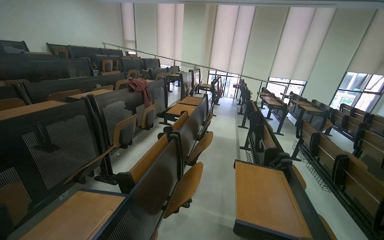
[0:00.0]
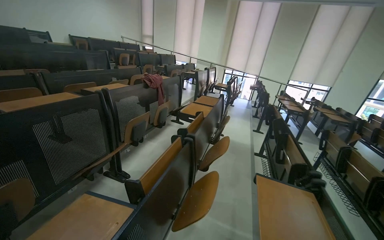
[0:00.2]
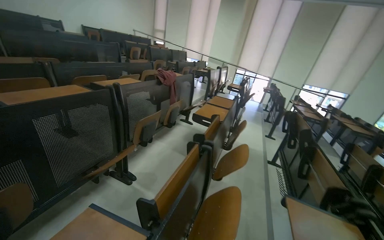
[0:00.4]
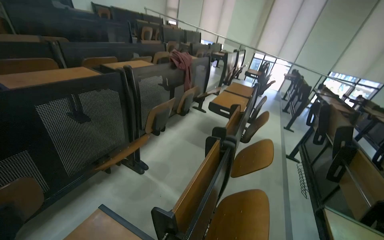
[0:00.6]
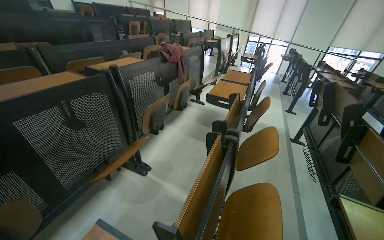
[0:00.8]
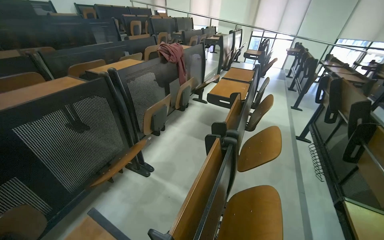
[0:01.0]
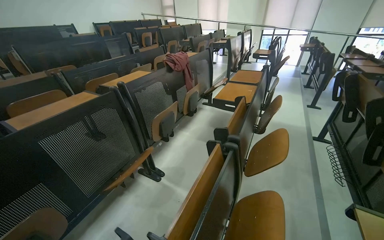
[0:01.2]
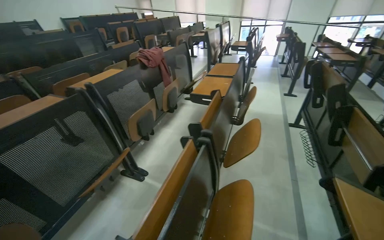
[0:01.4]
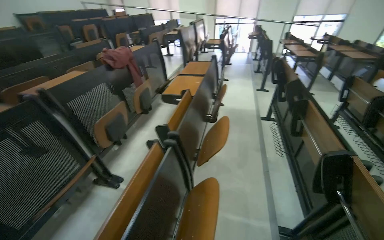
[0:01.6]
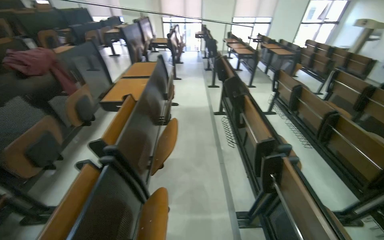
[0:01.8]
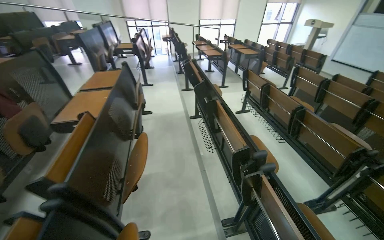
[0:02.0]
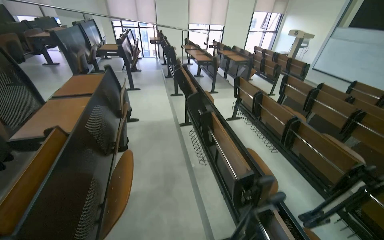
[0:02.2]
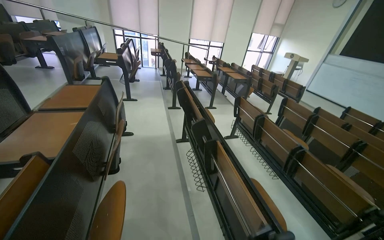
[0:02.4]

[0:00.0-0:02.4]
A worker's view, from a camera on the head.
Job: wiping surfaces.
The whole recording: Cleaning lecture hall desks. The worker cleans the desks in the lecture hall.
0:00.0 to 0:01.2: The wearer moves approximately 50 cm. The camera is aimed roughly 20 degrees further to the left.
0:01.2 to 0:02.4: The camera is carried approximately 70 cm. The head rotates some 45 degrees to the right.

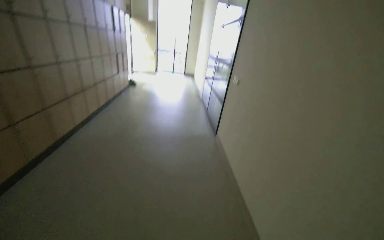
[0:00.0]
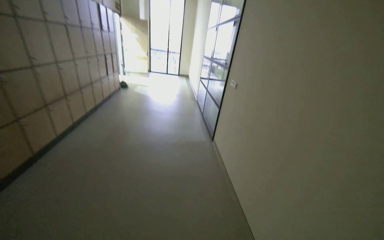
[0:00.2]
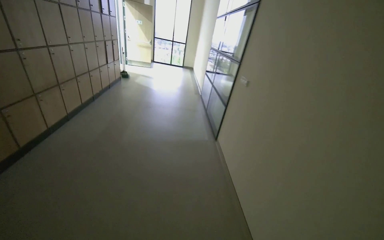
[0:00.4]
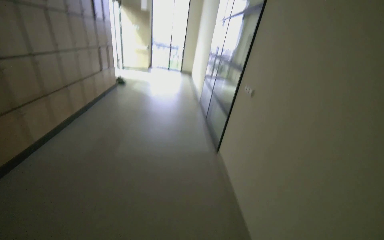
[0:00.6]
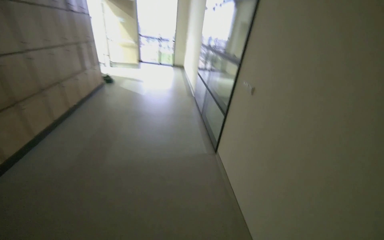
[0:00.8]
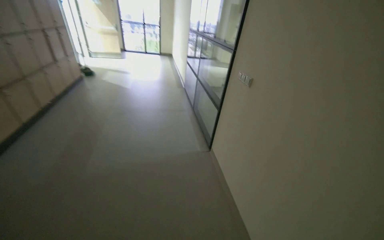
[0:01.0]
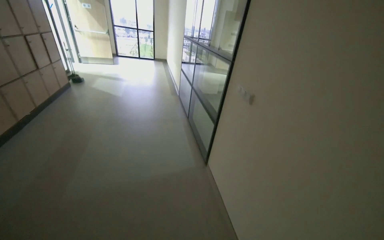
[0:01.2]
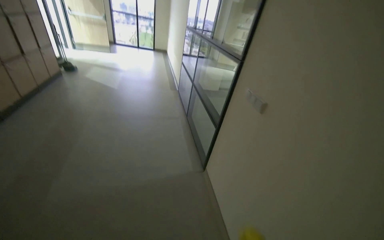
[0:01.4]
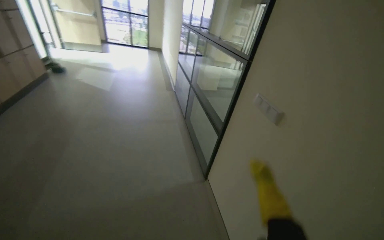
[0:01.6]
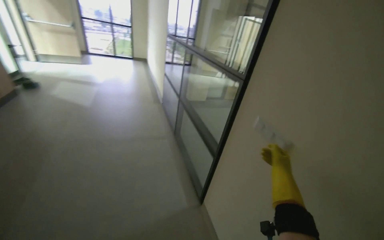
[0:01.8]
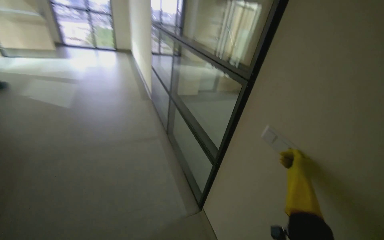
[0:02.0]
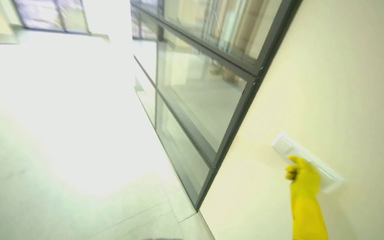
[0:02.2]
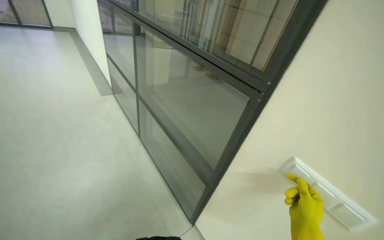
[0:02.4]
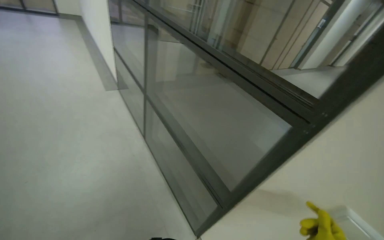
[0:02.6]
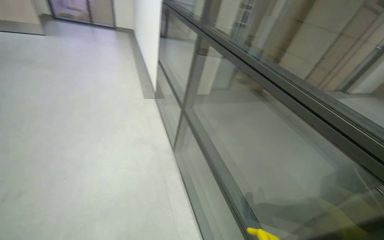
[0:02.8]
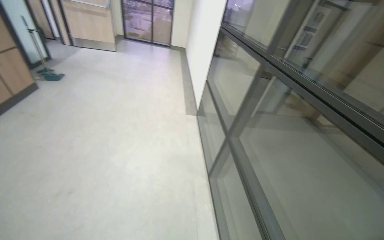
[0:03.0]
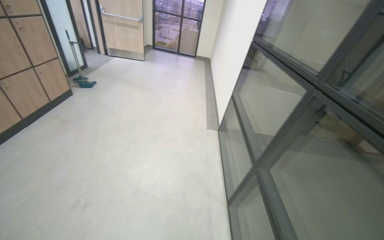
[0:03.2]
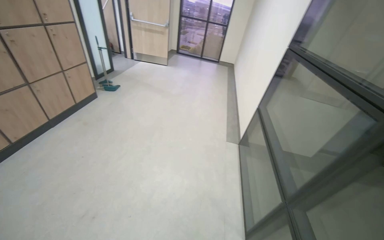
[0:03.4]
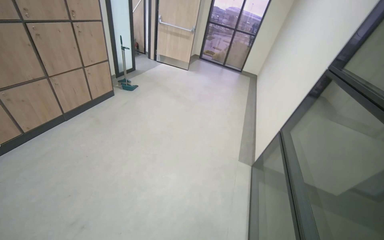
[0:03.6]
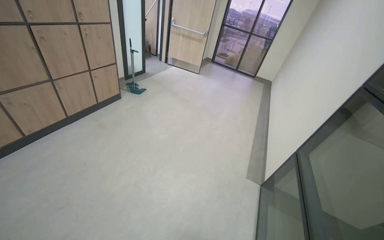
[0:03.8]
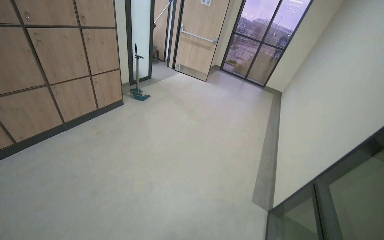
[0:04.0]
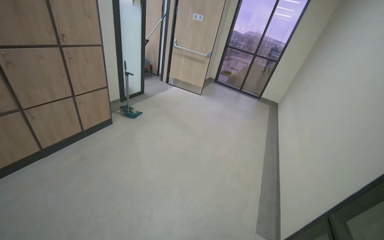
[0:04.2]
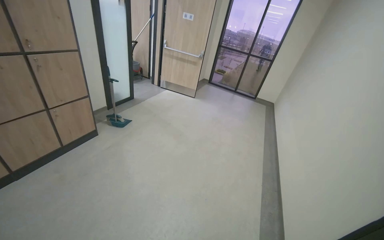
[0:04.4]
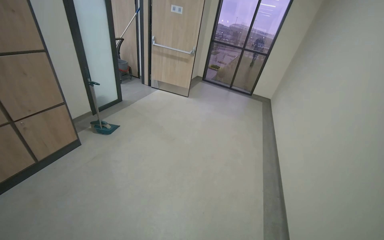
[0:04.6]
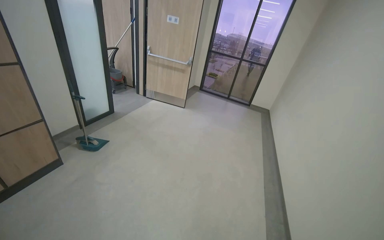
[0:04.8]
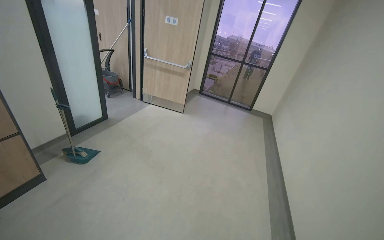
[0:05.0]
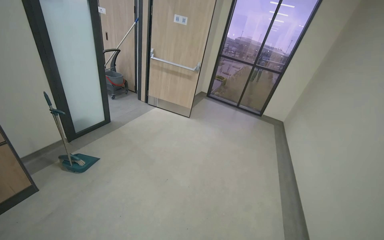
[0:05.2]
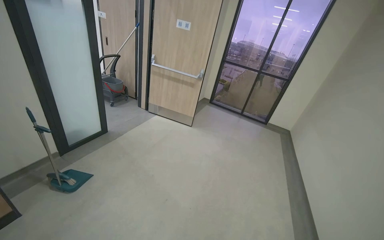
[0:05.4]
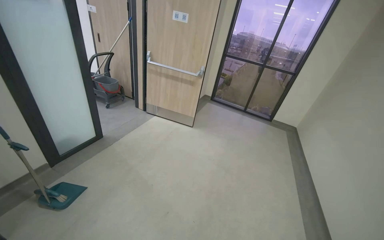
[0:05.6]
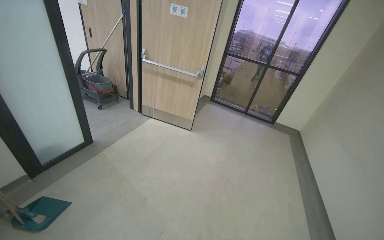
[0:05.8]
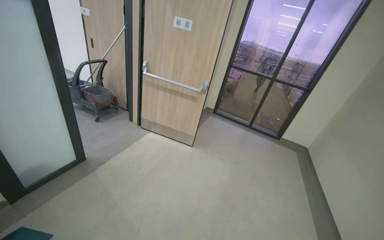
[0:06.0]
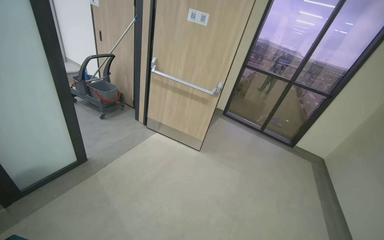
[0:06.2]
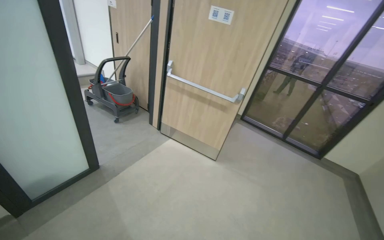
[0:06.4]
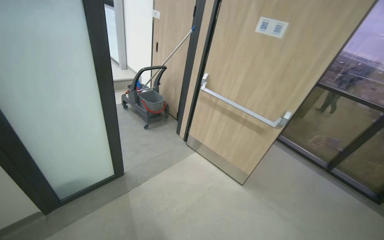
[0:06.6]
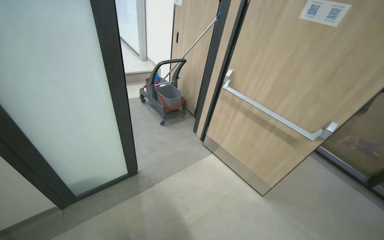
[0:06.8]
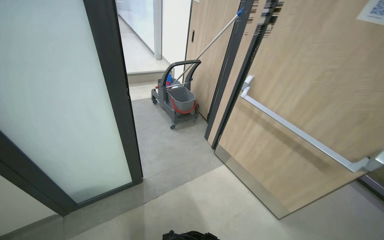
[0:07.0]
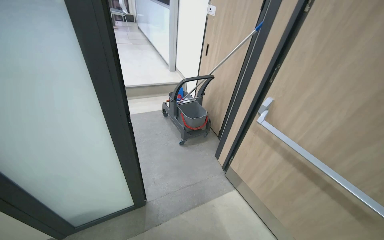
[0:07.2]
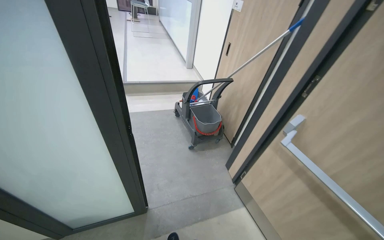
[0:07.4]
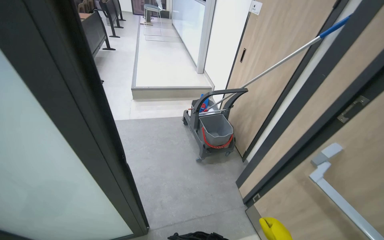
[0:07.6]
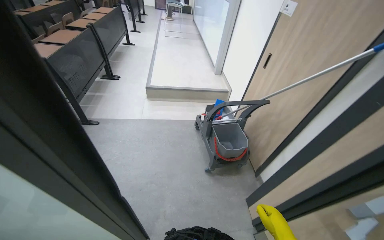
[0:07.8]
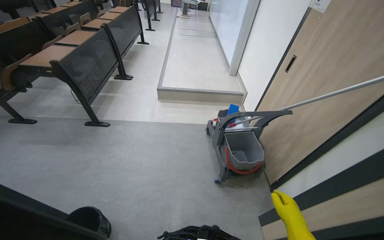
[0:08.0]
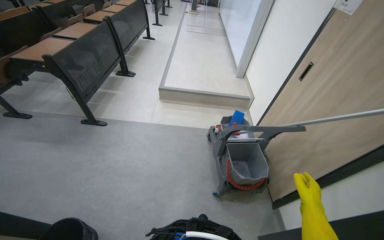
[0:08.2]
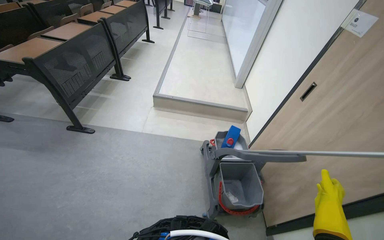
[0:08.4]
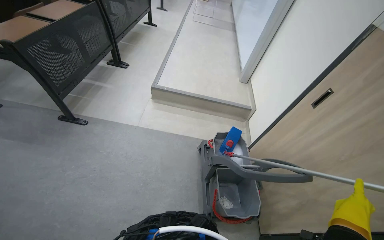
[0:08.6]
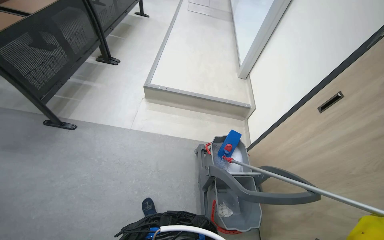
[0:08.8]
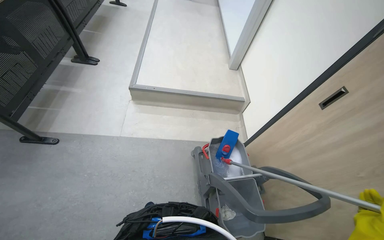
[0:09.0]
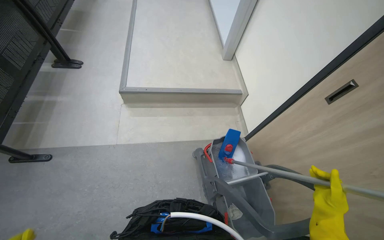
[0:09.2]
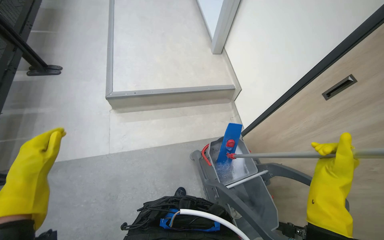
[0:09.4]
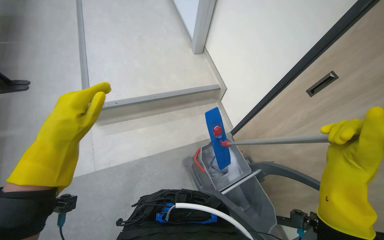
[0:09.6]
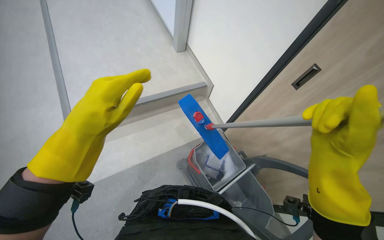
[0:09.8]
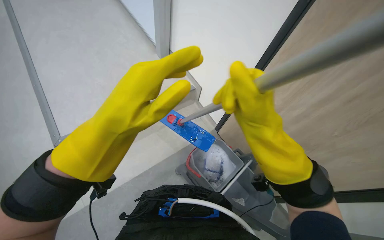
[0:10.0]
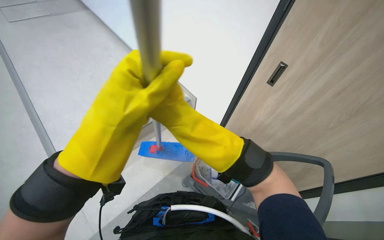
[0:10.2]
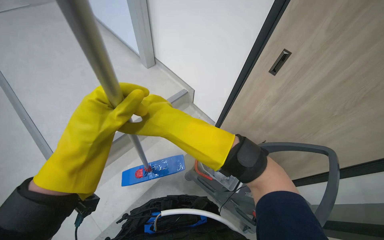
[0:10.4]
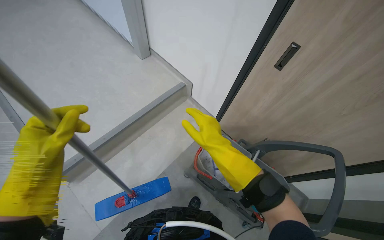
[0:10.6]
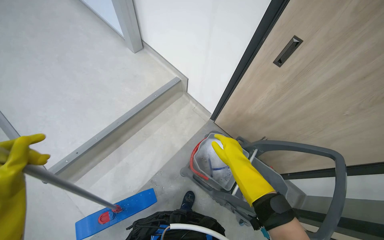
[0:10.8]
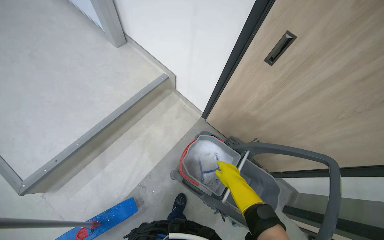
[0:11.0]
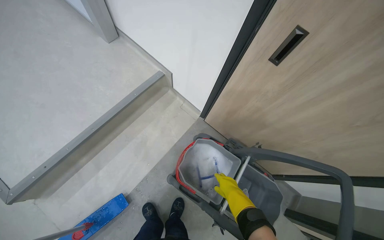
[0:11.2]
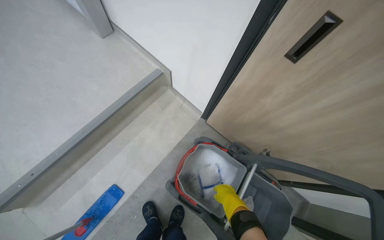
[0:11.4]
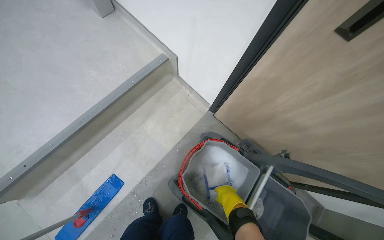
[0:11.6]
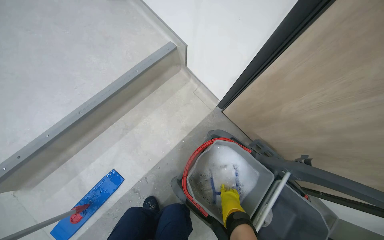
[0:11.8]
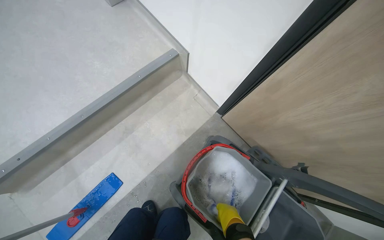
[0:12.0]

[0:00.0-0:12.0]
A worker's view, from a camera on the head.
Job: mopping floor.
The whole recording: Mopping lecture hall floor. The worker mops the floor of the lecture hall with a flat mop.
0:00.0 to 0:01.6: The wearer moves roughly 1.5 m.
0:01.6 to 0:03.0: The camera travels about 1 m.
0:03.0 to 0:04.4: The camera travels some 1.5 m. The head rotates about 30 degrees to the left.
0:04.4 to 0:06.0: The camera travels roughly 1.5 m.
0:06.0 to 0:07.6: The wearer moves roughly 1.5 m. The wearer's head swings some 50 degrees to the left.
0:07.6 to 0:09.0: The camera travels some 1 m. The view tips downward by roughly 15 degrees.
0:09.0 to 0:10.4: The wearer's head swings approximately 35 degrees to the right.
0:10.4 to 0:12.0: The camera travels roughly 60 cm. The camera pitches downward, by some 20 degrees.

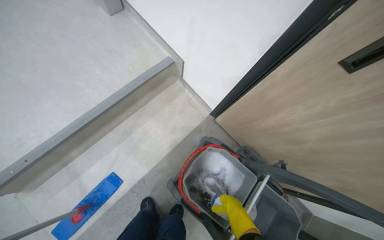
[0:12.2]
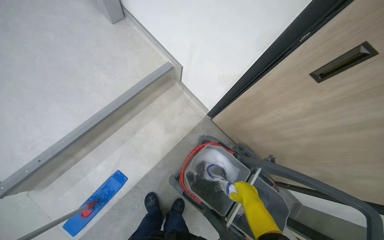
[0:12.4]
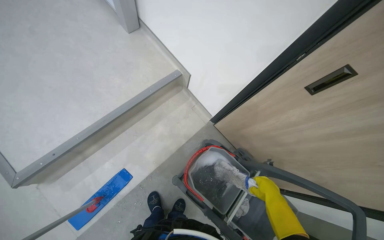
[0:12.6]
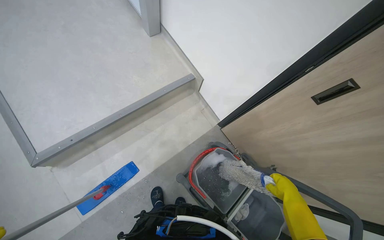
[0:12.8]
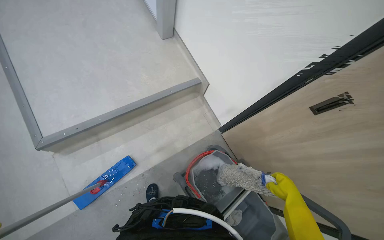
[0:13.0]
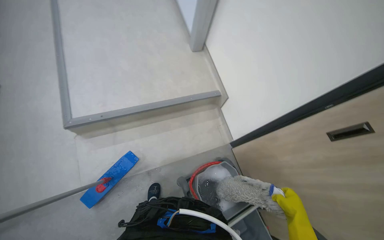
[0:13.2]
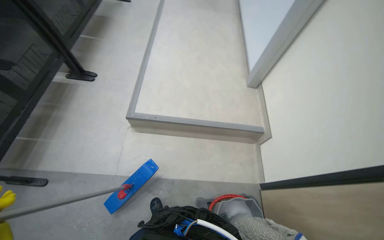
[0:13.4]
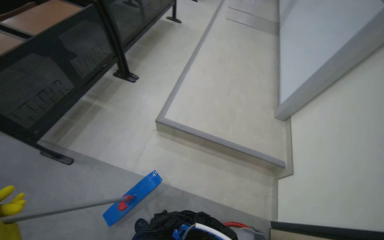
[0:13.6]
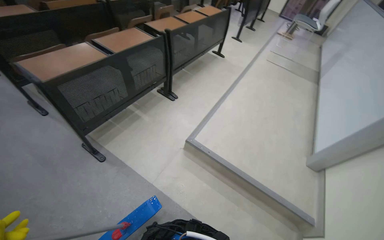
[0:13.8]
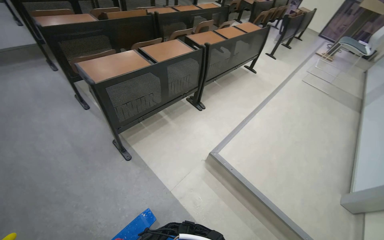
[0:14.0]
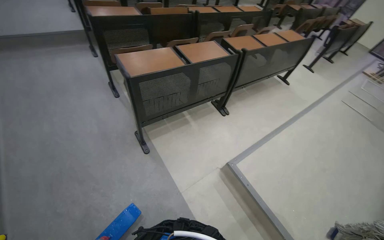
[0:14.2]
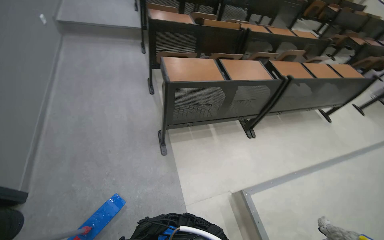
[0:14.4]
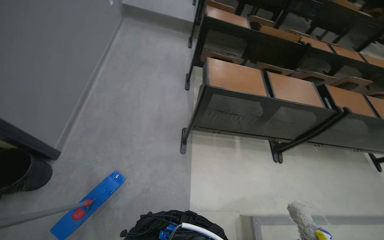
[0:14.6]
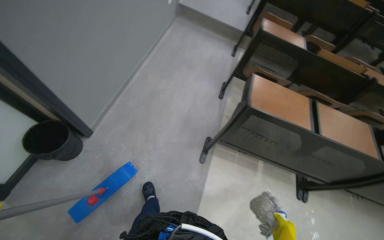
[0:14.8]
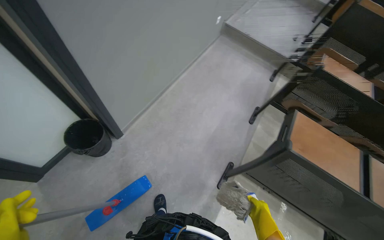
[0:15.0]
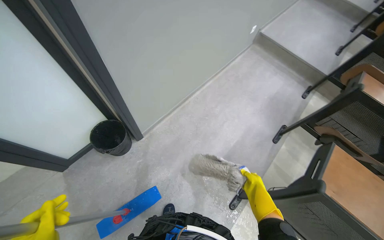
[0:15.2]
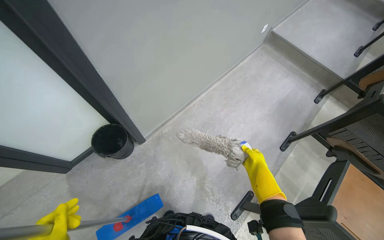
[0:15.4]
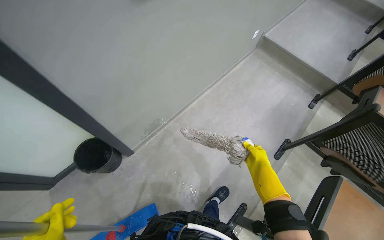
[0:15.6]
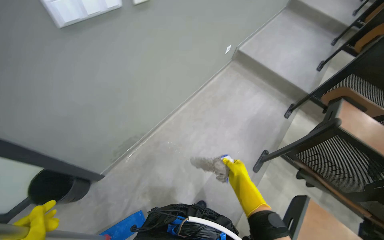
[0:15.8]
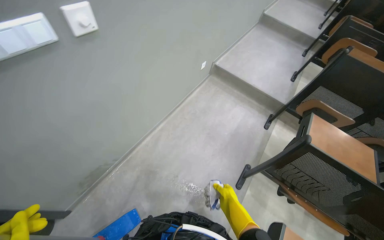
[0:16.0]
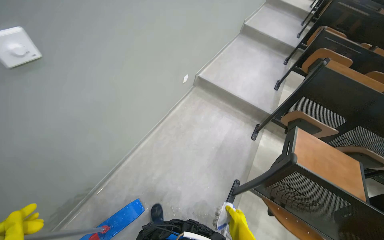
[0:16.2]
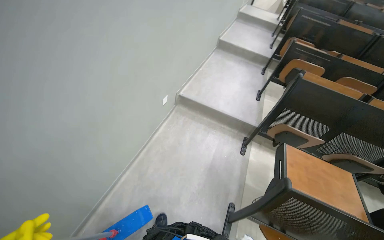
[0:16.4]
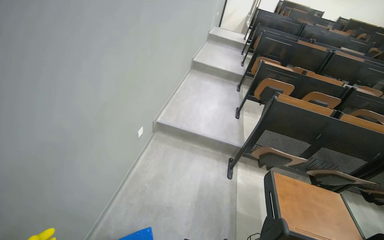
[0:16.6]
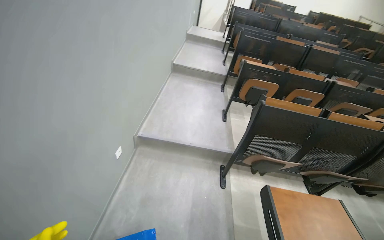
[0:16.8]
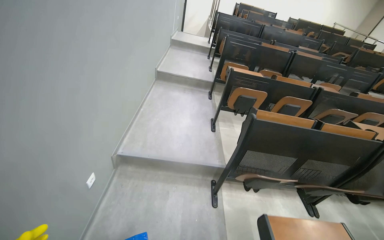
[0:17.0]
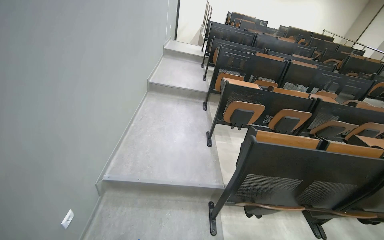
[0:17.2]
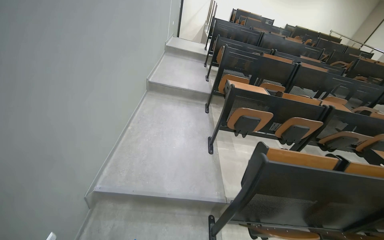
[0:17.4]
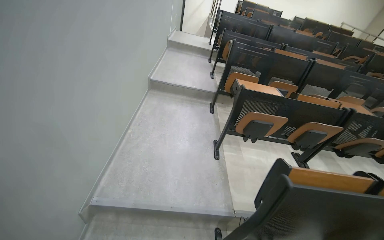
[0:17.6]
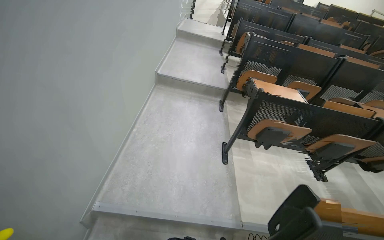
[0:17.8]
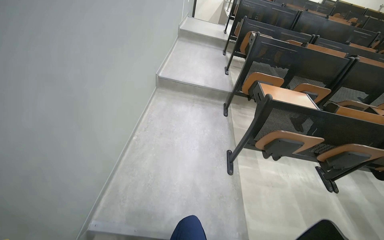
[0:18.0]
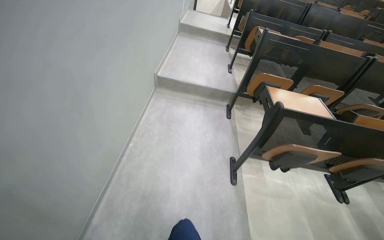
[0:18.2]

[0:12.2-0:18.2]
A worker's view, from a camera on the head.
Job: mopping floor.
The whole recording: Mopping lecture hall floor. The worker mops the floor of the lecture hall with a flat mop.
0:12.2 to 0:13.8: The camera travels approximately 50 cm. The head turns to the left by approximately 75 degrees. The view tips upward by some 35 degrees.
0:13.8 to 0:15.2: The wearer moves some 70 cm. The wearer's head swings some 100 degrees to the left.
0:15.2 to 0:16.6: The camera is carried some 1 m. The head rotates roughly 30 degrees to the right. The camera pitches upward, by some 20 degrees.
0:16.6 to 0:18.2: The wearer moves roughly 1.5 m.
